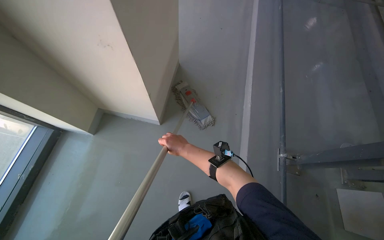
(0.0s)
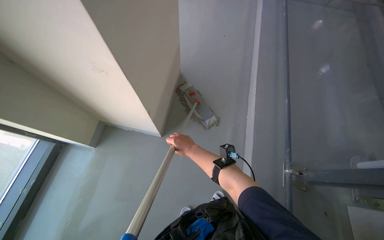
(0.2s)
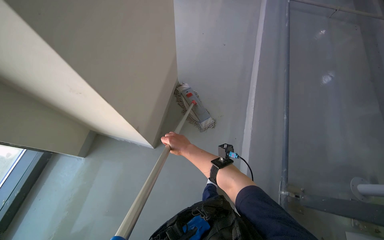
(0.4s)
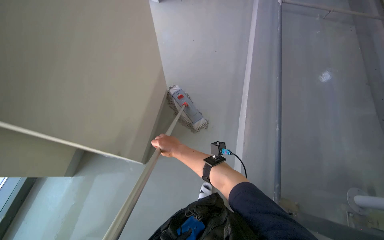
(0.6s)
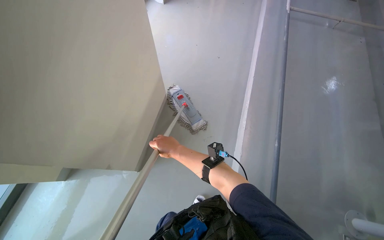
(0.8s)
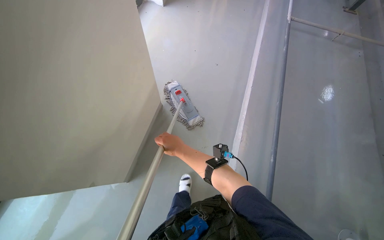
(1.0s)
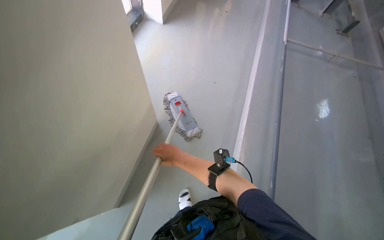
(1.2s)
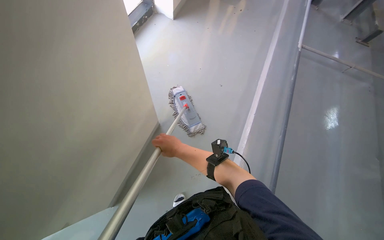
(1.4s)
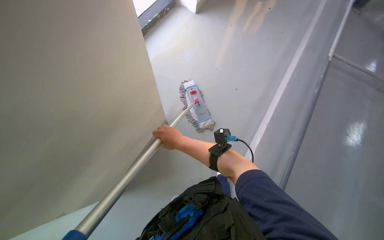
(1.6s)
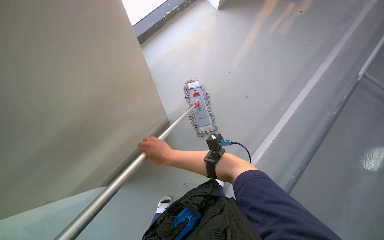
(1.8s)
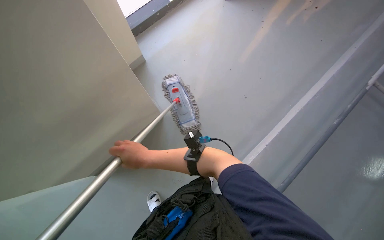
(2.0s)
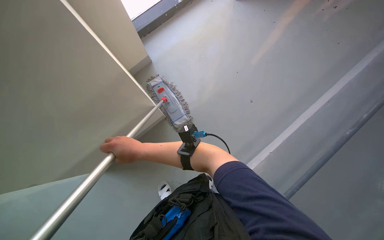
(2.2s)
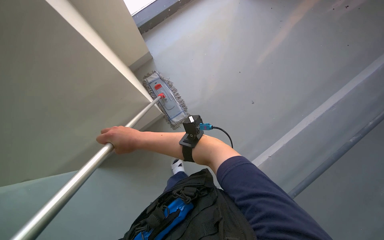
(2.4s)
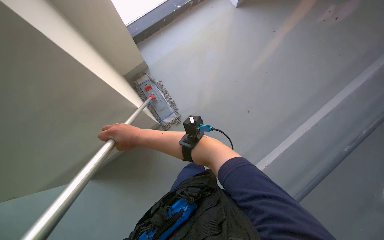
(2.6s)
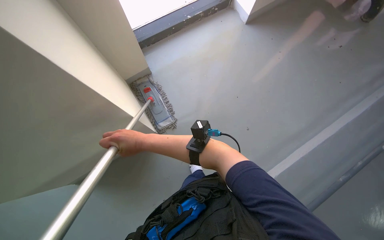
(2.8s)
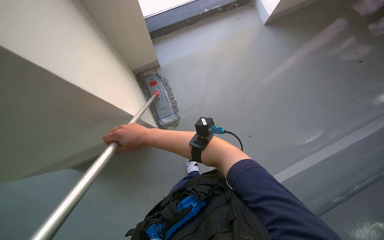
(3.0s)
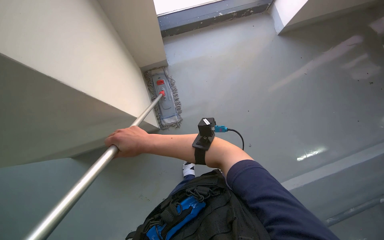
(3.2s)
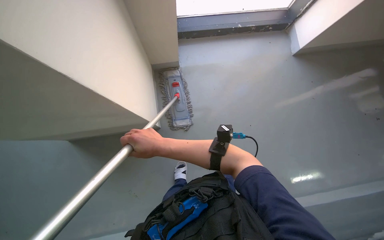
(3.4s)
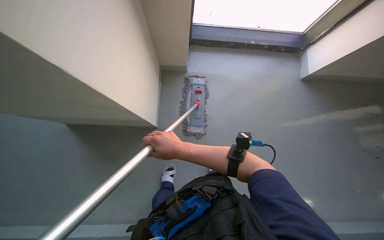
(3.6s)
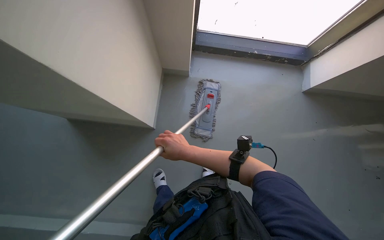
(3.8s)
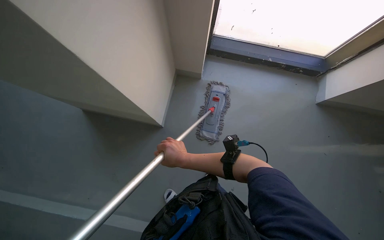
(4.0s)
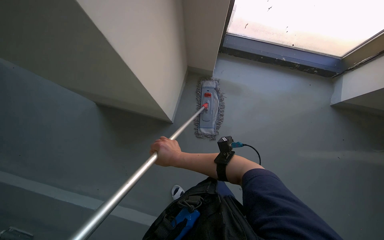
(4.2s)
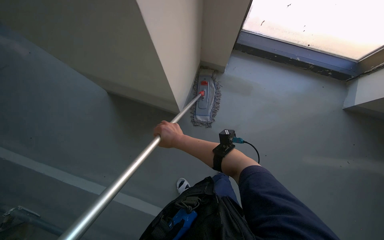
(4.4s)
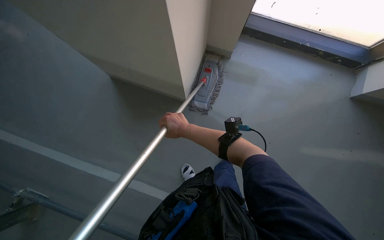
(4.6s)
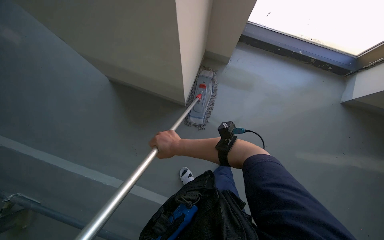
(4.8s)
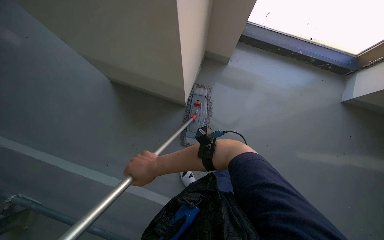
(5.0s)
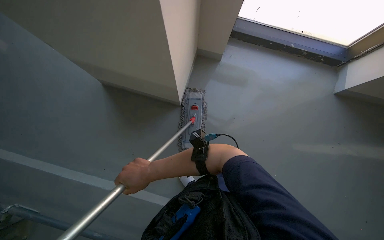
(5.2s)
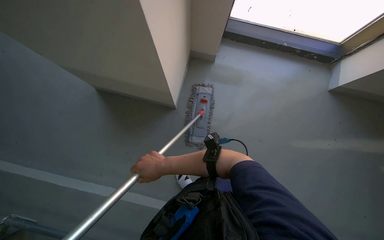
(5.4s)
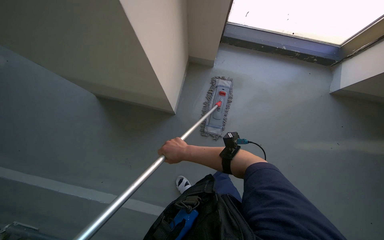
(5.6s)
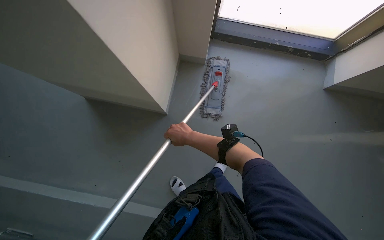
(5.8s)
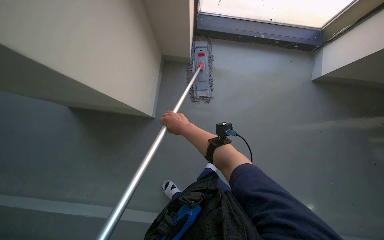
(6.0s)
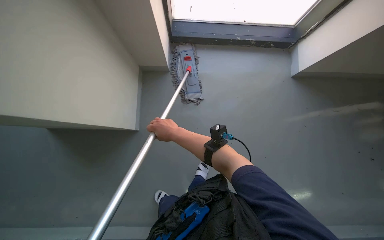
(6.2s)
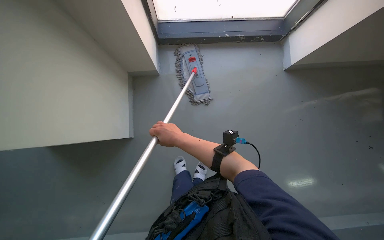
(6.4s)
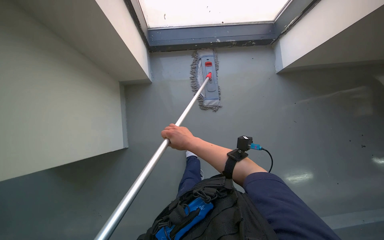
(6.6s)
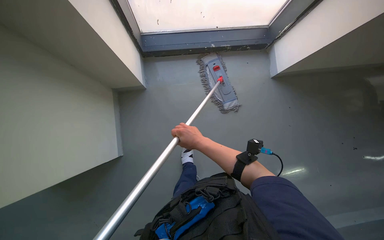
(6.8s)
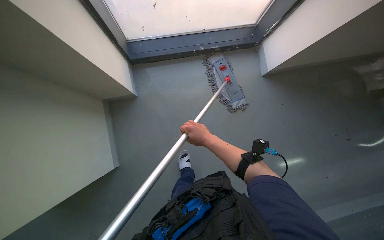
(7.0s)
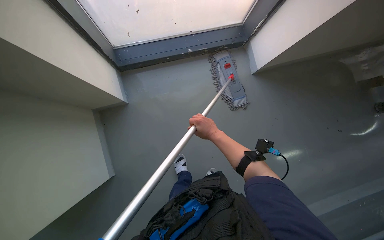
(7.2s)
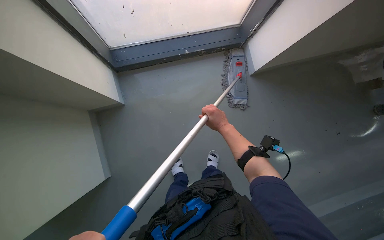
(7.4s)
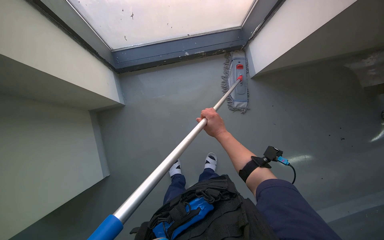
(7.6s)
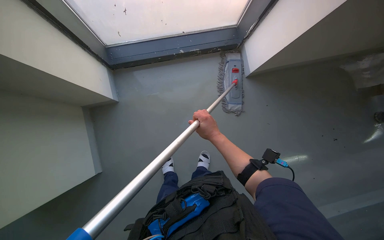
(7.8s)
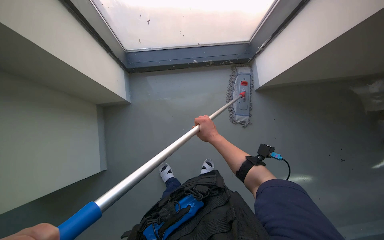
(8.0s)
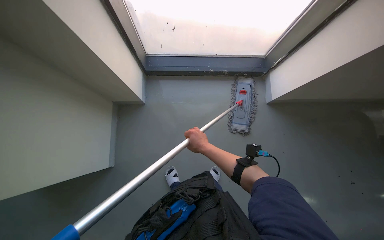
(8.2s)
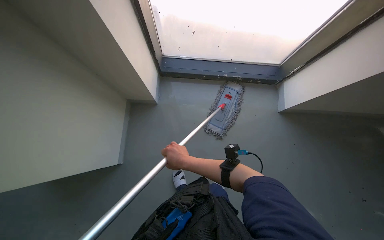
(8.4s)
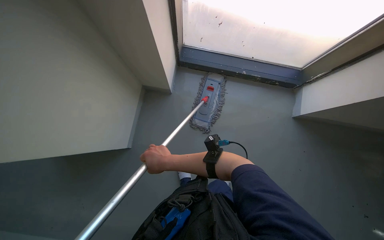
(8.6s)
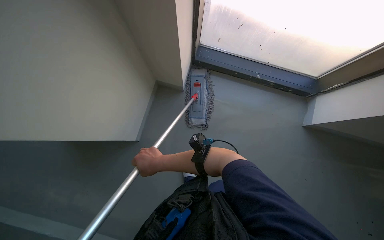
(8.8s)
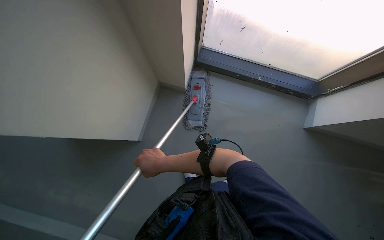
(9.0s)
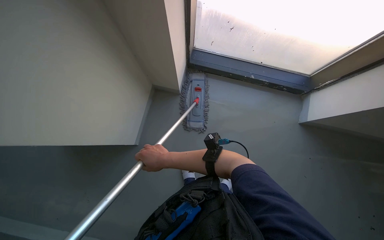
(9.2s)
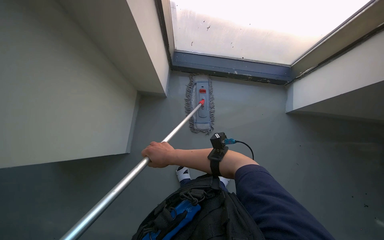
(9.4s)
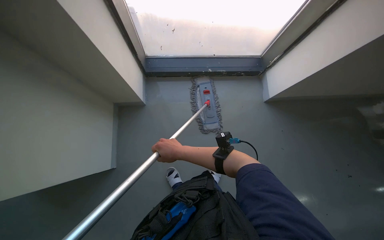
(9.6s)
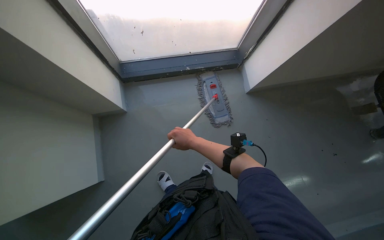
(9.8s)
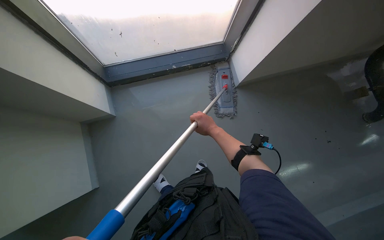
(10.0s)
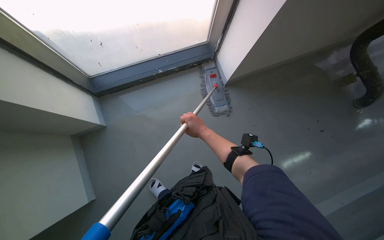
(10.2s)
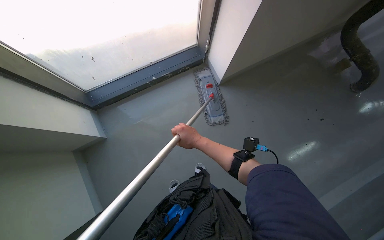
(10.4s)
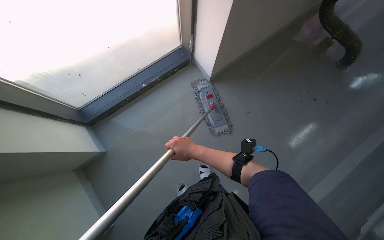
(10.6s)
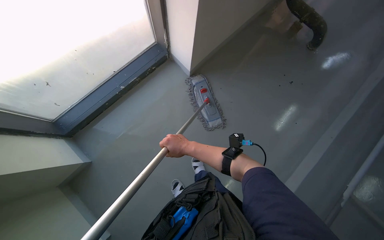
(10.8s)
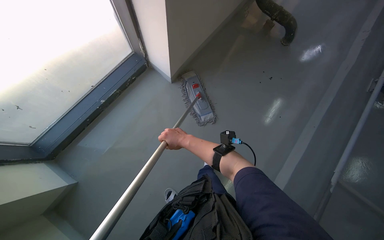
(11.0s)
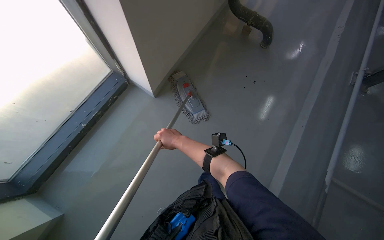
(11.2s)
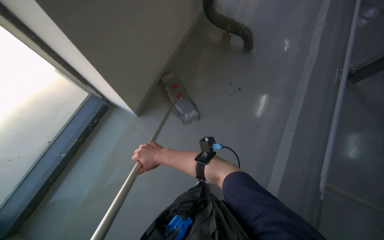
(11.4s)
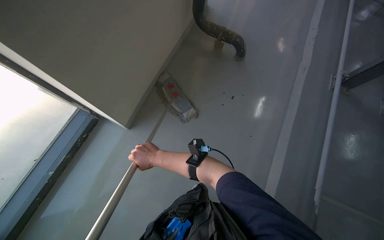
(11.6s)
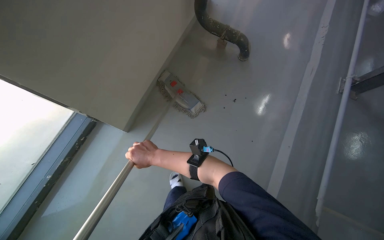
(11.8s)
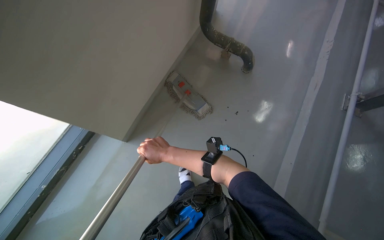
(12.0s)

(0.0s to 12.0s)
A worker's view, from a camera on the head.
Job: mopping floor.
The whole recording: Mopping floor near window. The worker mops the floor in the corner area near the window.
1.6s - 3.0s: The right hand moves to the left, roughly 10 cm.
3.0s - 4.4s: The scene turns approximately 40 degrees clockwise in the picture.
4.4s - 6.0s: The right hand shifts some 10 cm up the picture.
6.0s - 7.6s: The right hand shifts roughly 40 cm to the right.
7.6s - 9.0s: The scene turns roughly 30 degrees clockwise in the picture. The right hand travels to the left by some 40 cm.
9.0s - 10.4s: The wearer's head swings roughly 50 degrees to the right.
10.4s - 12.0s: The wearer moves about 60 cm. The wearer looks some 35 degrees further to the right.

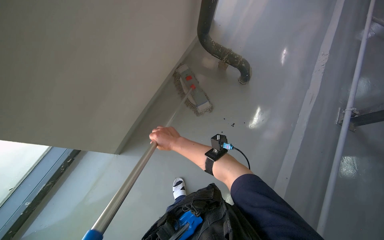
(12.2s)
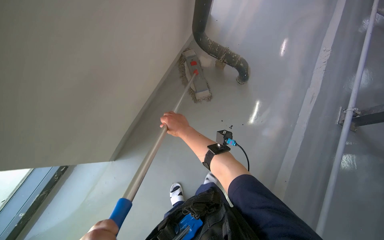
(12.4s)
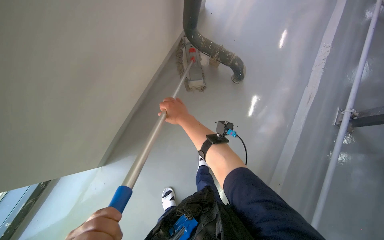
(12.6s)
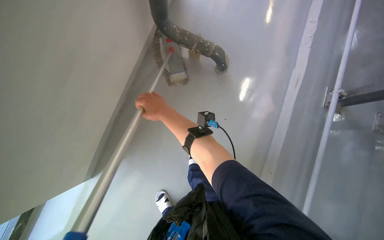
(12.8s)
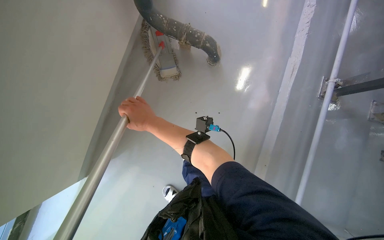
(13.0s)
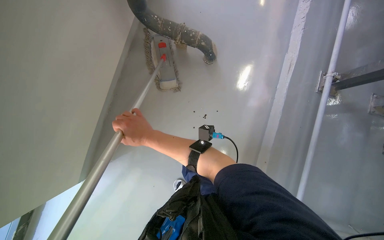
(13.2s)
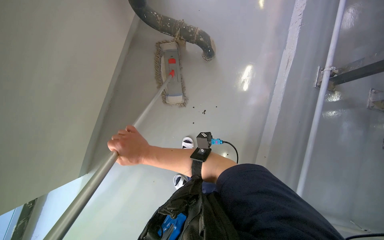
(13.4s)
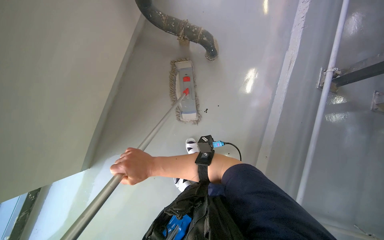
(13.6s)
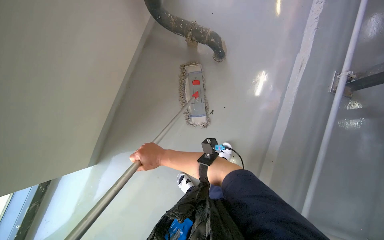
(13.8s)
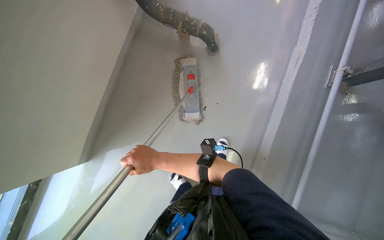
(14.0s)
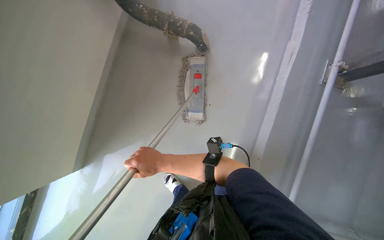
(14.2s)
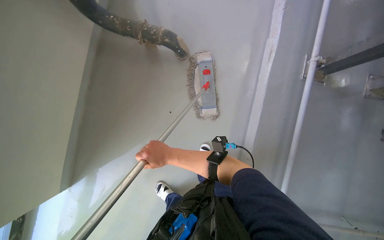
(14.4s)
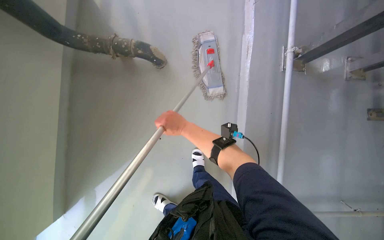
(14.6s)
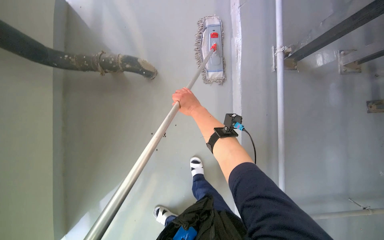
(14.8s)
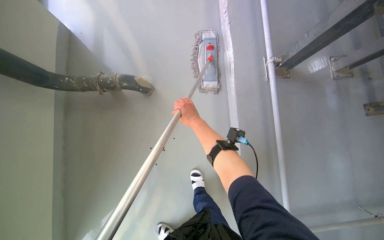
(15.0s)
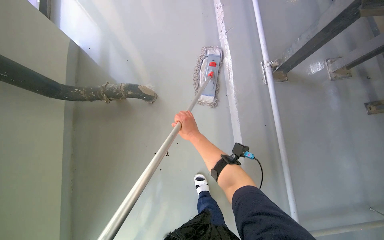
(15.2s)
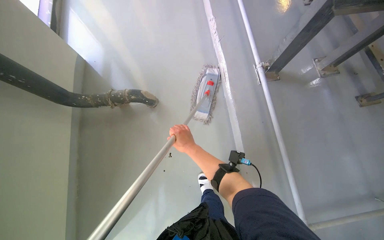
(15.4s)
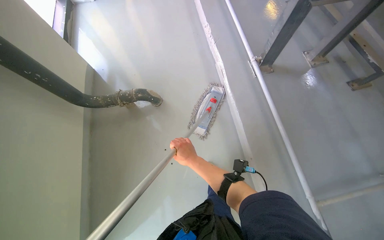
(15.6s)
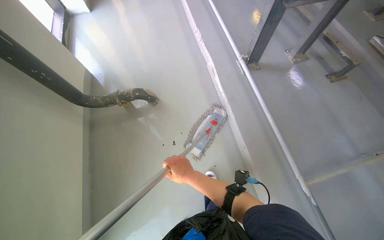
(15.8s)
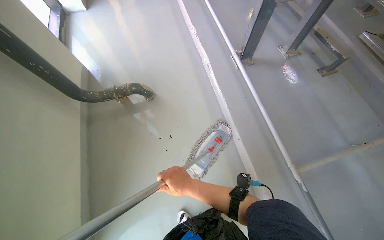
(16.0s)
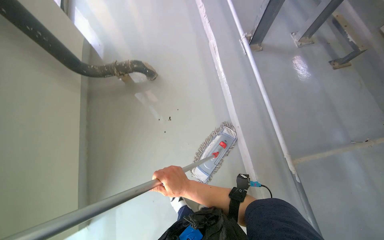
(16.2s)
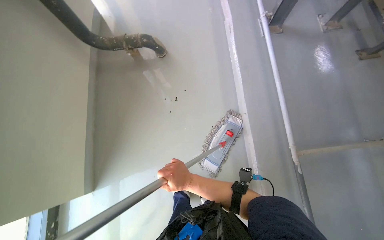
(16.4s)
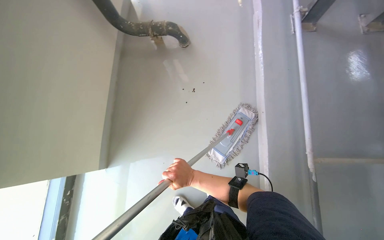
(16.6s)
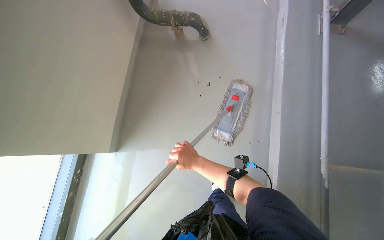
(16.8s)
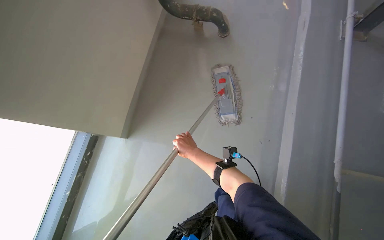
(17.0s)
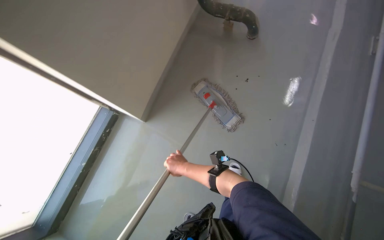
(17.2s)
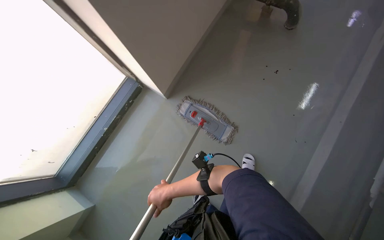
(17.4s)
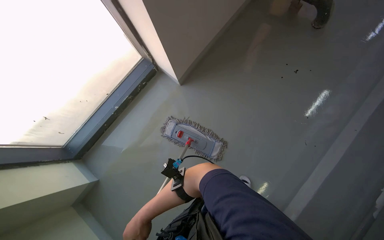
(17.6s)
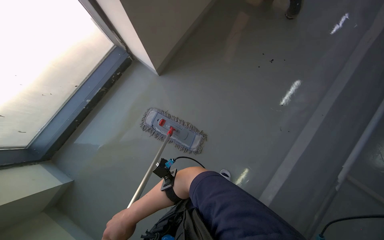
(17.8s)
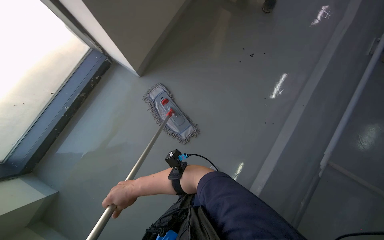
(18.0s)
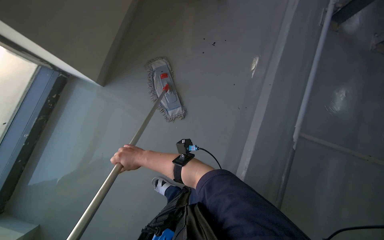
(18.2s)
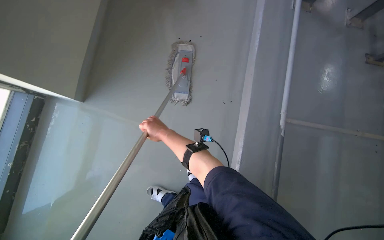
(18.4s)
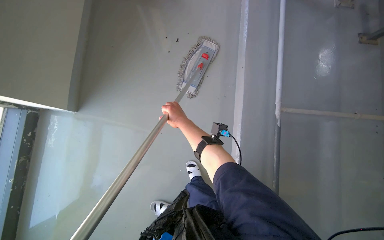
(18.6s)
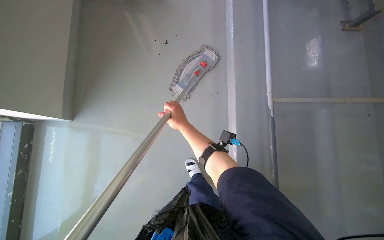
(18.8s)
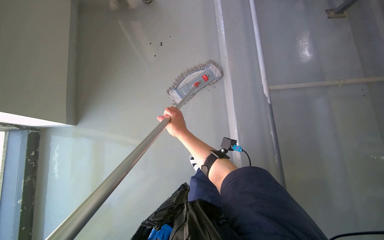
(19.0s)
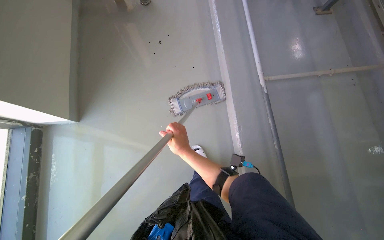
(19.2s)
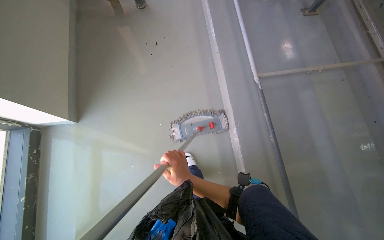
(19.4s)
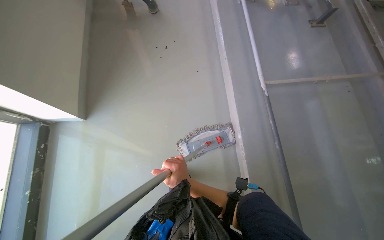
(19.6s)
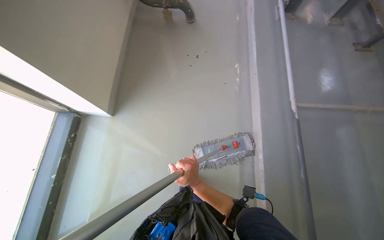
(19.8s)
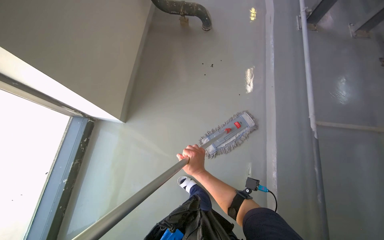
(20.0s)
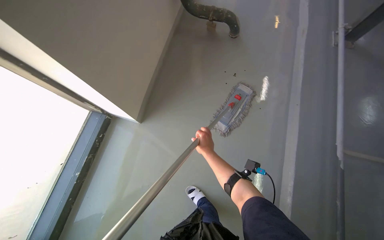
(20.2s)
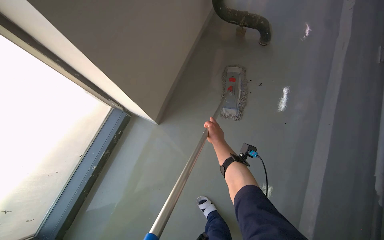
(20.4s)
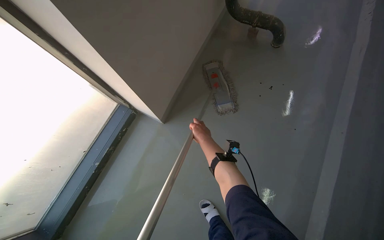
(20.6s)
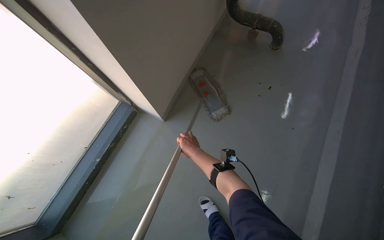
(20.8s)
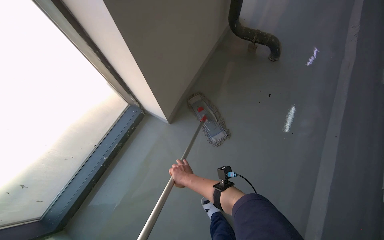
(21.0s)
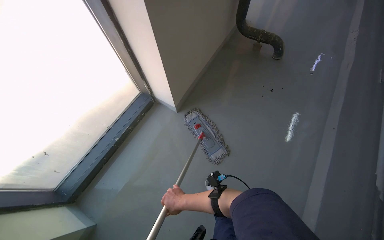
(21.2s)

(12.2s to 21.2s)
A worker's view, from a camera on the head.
Job: mopping floor.
The whole recording: Mopping floor near window. The worker mops the floor in the corner area near the window.
12.2s - 13.8s: The camera is carried approximately 50 cm. The view tilts some 20 degrees downward.
13.8s - 15.2s: The right hand goes roughly 25 cm to the right and up the picture.
15.2s - 16.6s: The camera travels about 60 cm.
16.6s - 18.2s: The right hand heads to the left, covering about 20 cm.
18.2s - 19.8s: The right hand heads to the right and down the picture, covering approximately 20 cm.
19.8s - 21.2s: The wearer looks about 25 degrees further to the left. The right hand reaches about 40 cm up the picture, then returns.
